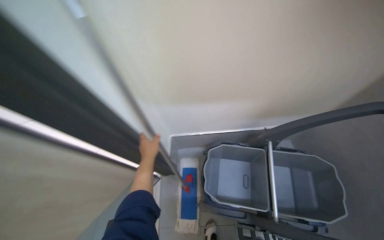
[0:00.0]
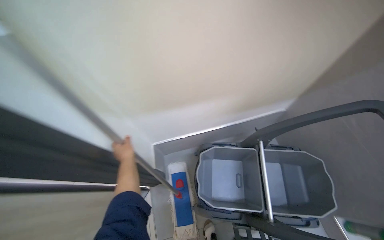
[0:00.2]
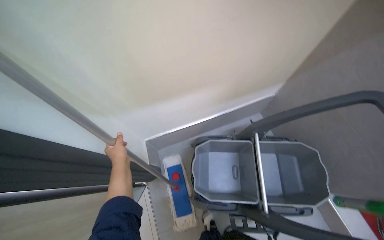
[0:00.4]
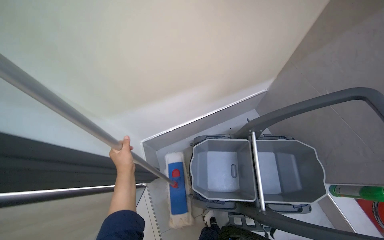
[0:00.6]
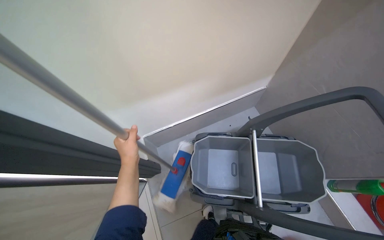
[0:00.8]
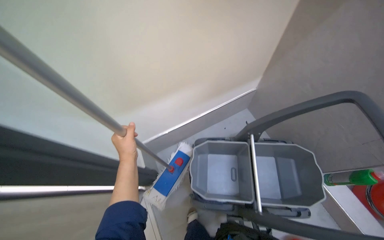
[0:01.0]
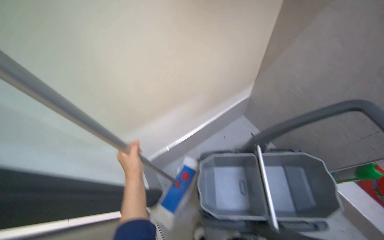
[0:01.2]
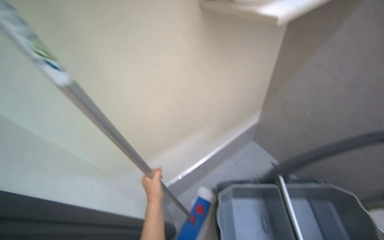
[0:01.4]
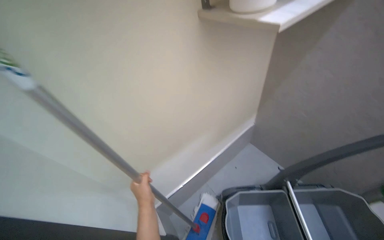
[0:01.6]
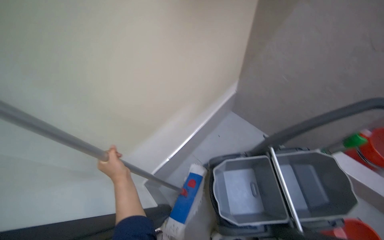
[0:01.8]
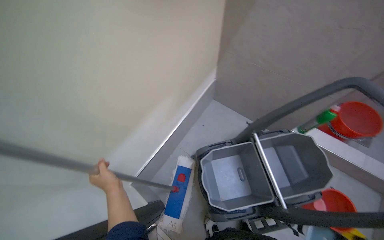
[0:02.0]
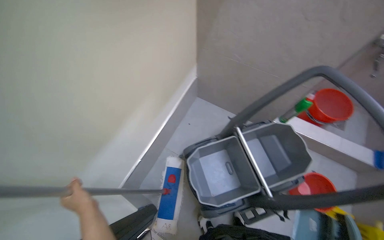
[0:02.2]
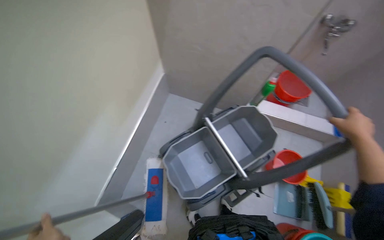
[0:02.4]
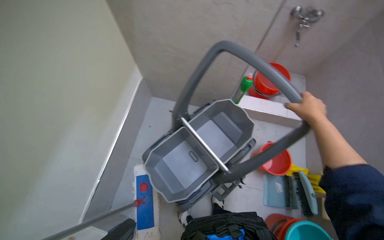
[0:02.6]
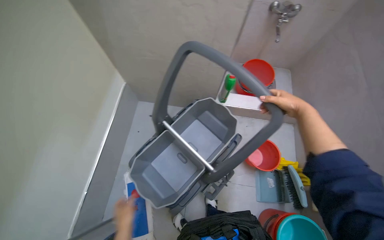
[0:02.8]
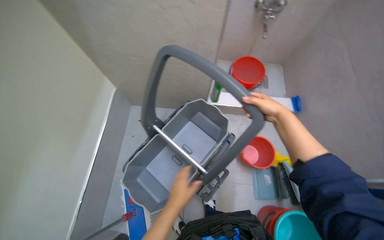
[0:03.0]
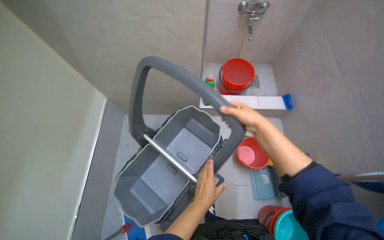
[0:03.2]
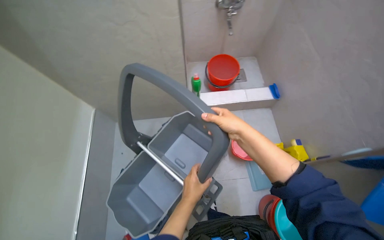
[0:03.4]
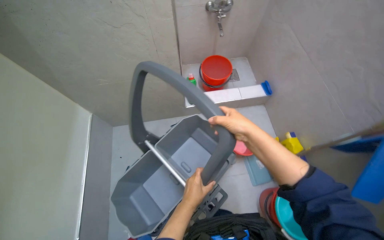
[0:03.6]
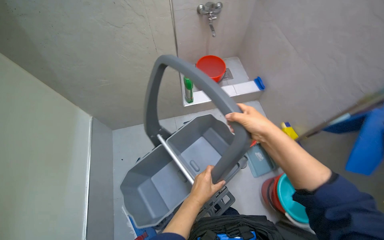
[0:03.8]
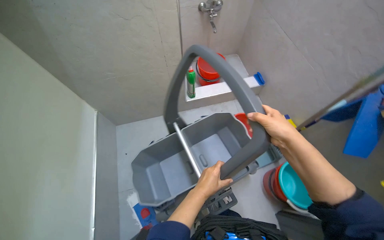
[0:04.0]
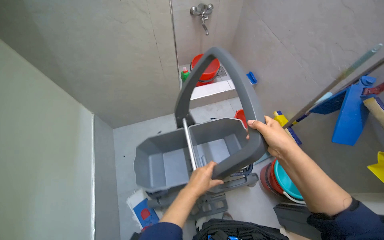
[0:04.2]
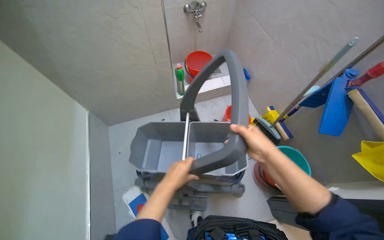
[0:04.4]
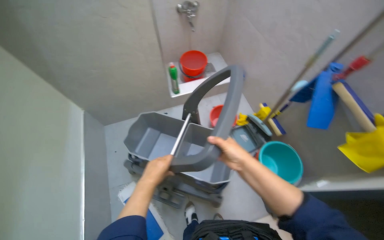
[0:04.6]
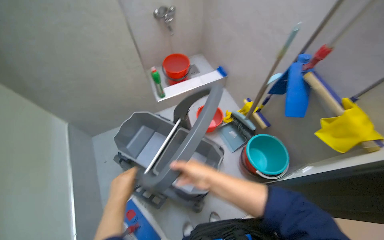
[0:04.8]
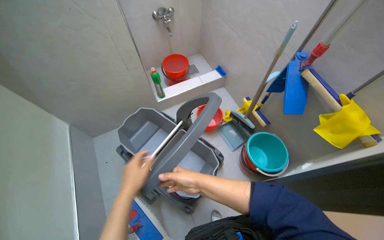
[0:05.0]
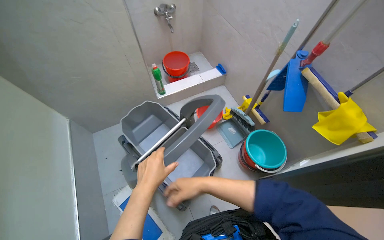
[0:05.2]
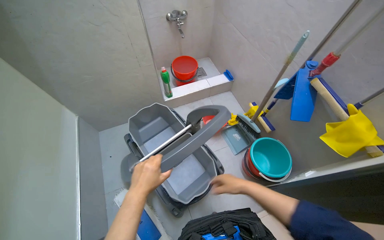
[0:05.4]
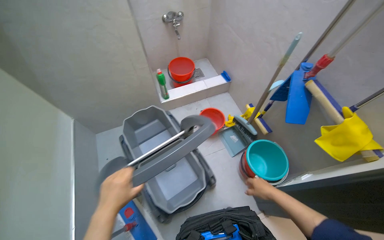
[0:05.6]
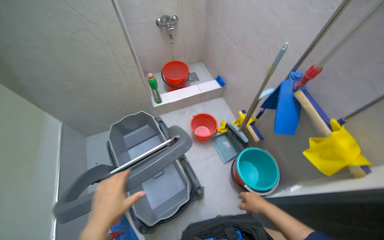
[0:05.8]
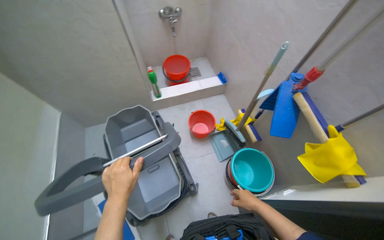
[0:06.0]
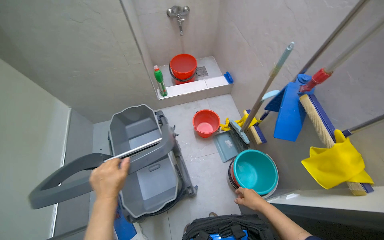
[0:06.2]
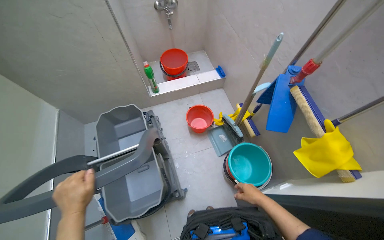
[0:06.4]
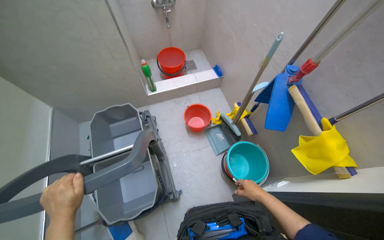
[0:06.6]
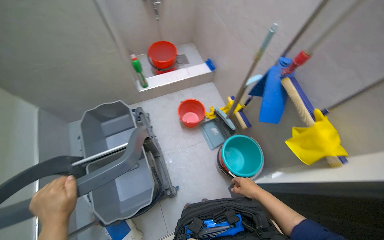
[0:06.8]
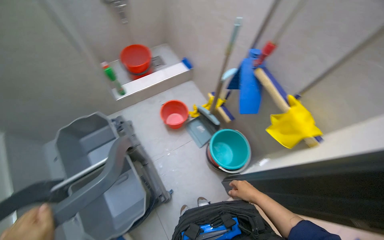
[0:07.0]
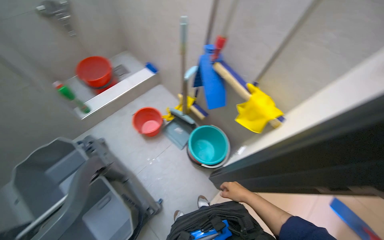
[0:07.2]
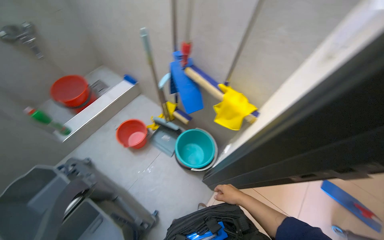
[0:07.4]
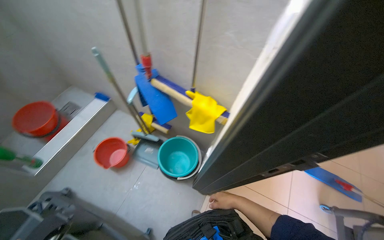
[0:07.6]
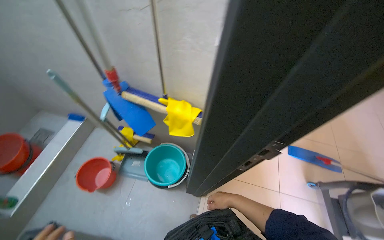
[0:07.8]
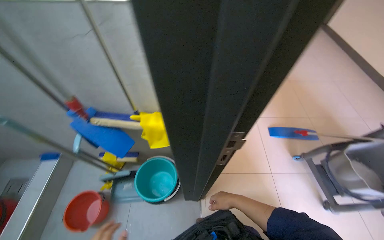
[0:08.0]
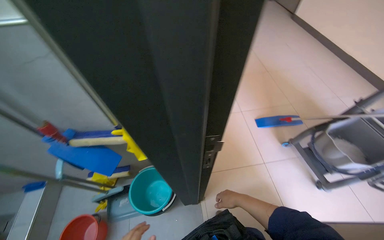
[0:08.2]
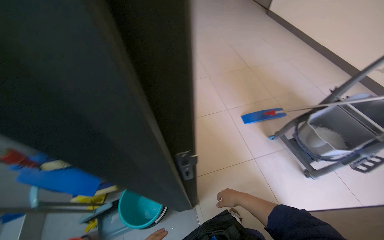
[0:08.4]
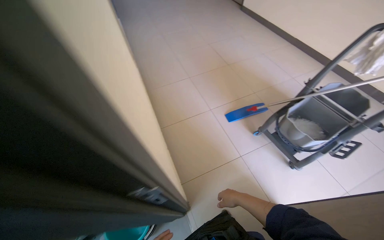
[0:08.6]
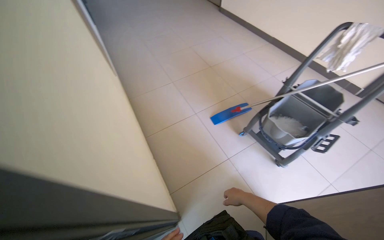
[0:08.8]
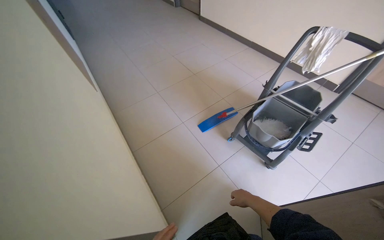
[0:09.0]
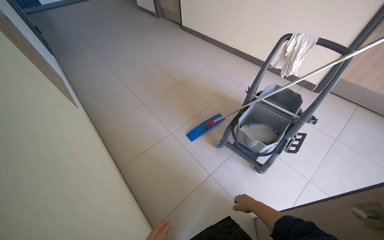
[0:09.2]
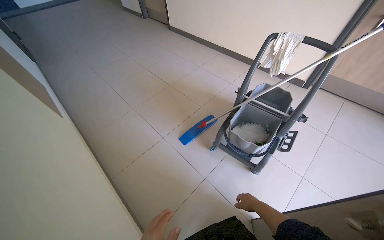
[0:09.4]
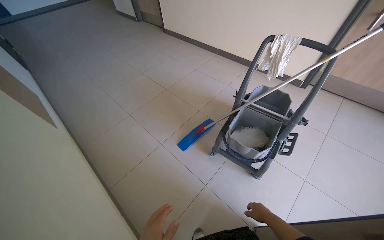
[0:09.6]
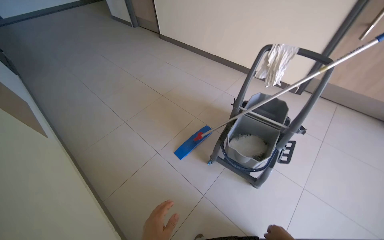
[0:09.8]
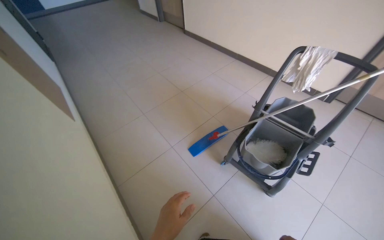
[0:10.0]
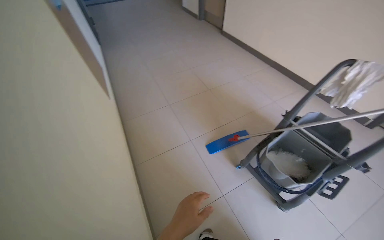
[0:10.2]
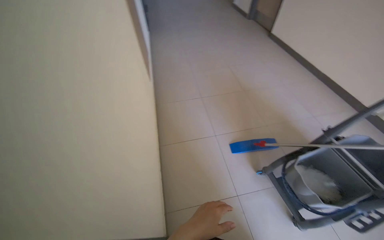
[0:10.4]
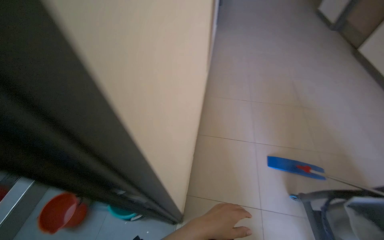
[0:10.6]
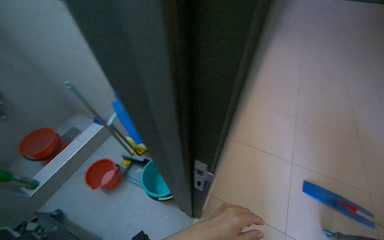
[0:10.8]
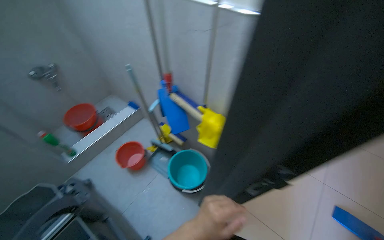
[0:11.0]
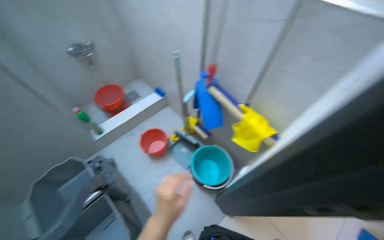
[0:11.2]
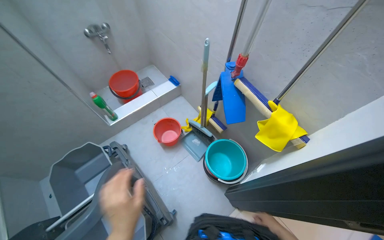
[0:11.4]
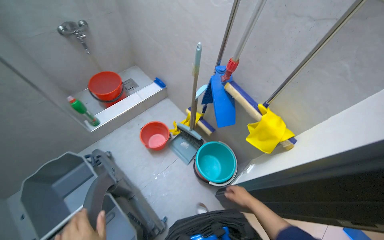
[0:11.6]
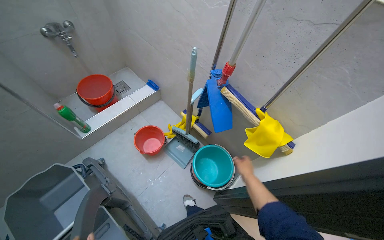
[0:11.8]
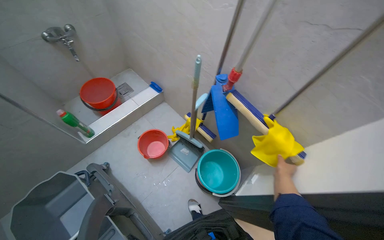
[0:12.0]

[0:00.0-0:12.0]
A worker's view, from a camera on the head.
Job: preparing cleaning supplies.
The whole recording: Preparing cleaning supplies and equipment. The worker retrieves cleaning solution, pours it into buckets, organizes cleaning tools, and prepares the cleaning cart.
0:00.0 to 0:01.6: The view tilts approximately 15 degrees upward.
0:01.6 to 0:03.0: The head turns to the right by about 45 degrees. The camera pitches downward, by about 15 degrees.
0:03.0 to 0:04.4: The right hand goes about 40 cm down the picture and nearer to the camera.
0:04.4 to 0:06.0: The left hand heads nearer to the camera, covering some 10 cm; the right hand travels down the picture and farther from the camera by some 20 cm, and reaches about 10 cm to the left, then returns.
0:06.0 to 0:07.6: The wearer looks approximately 45 degrees further to the right.
0:07.6 to 0:09.0: The wearer moves roughly 40 cm. The head turns to the right by about 60 degrees.
0:09.0 to 0:10.4: The wearer looks about 25 degrees further to the left.
0:10.4 to 0:12.0: The camera travels some 70 cm. The head rotates roughly 55 degrees to the left. The view tips downward by about 10 degrees.

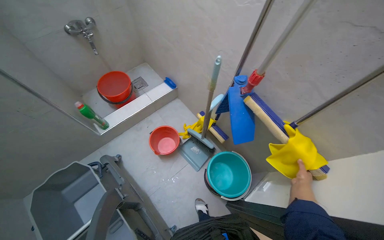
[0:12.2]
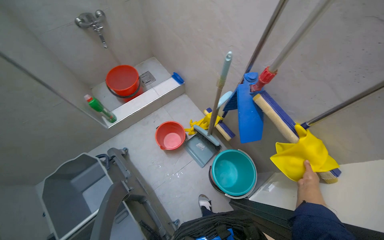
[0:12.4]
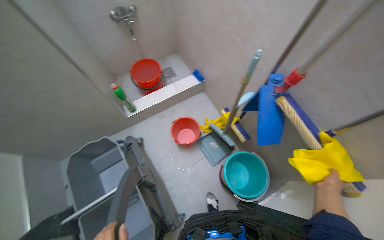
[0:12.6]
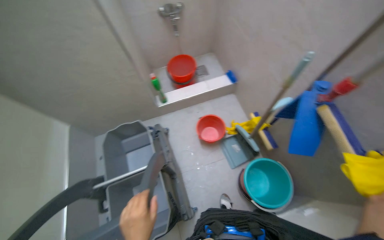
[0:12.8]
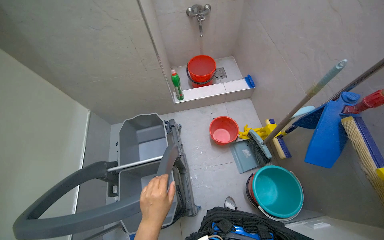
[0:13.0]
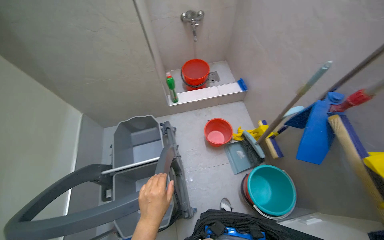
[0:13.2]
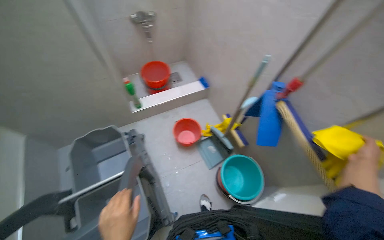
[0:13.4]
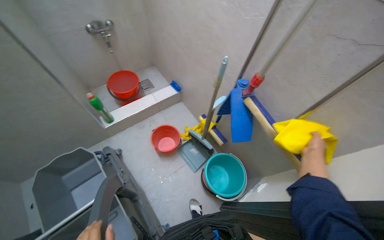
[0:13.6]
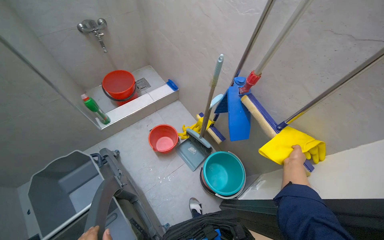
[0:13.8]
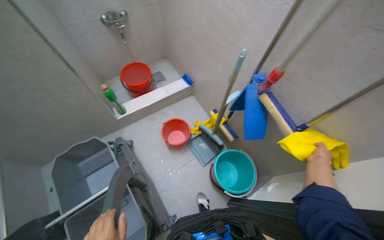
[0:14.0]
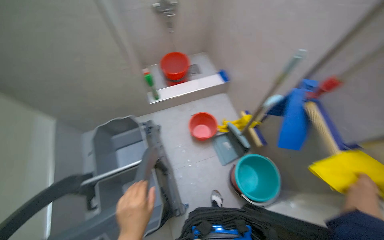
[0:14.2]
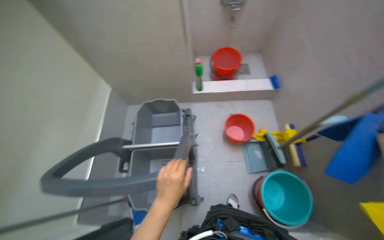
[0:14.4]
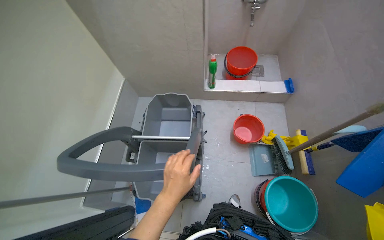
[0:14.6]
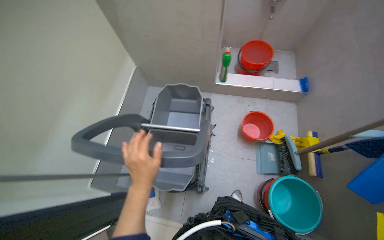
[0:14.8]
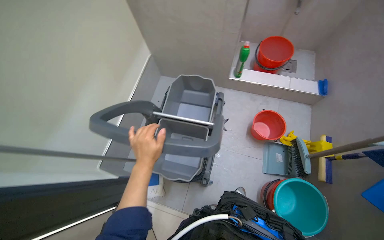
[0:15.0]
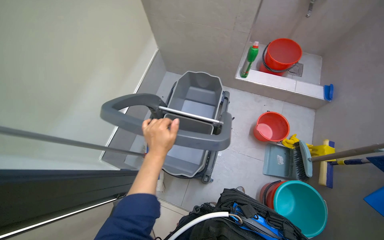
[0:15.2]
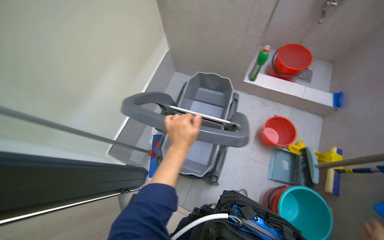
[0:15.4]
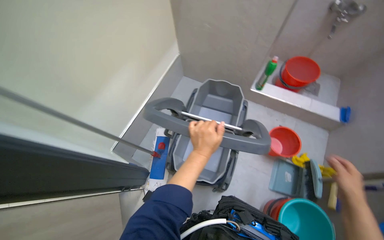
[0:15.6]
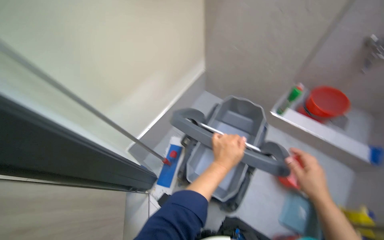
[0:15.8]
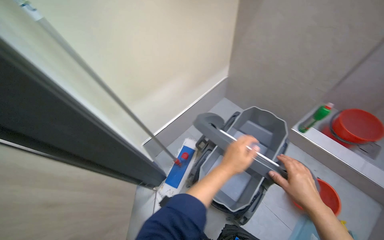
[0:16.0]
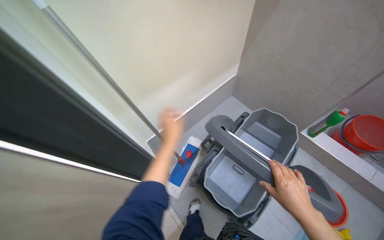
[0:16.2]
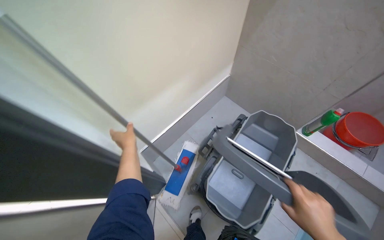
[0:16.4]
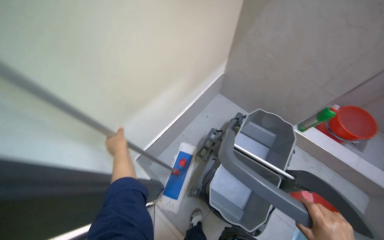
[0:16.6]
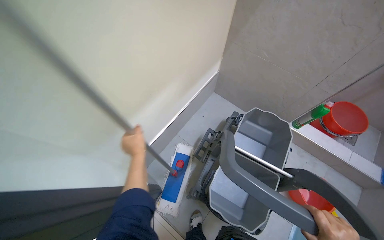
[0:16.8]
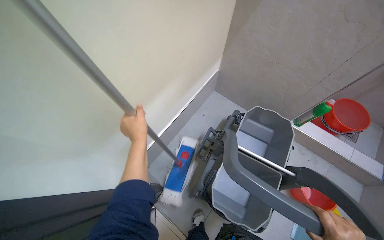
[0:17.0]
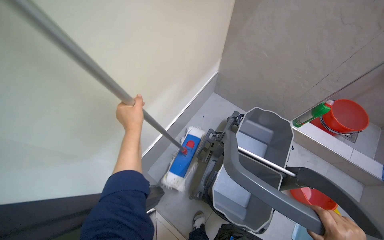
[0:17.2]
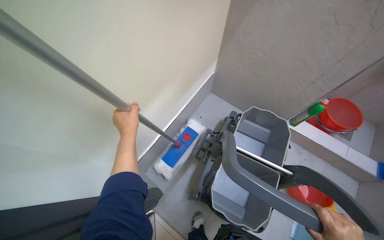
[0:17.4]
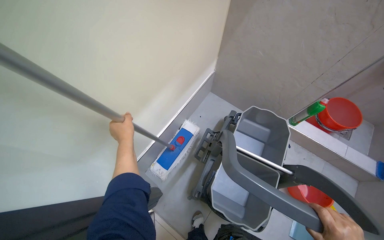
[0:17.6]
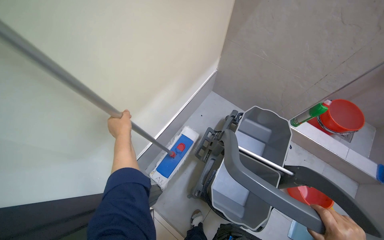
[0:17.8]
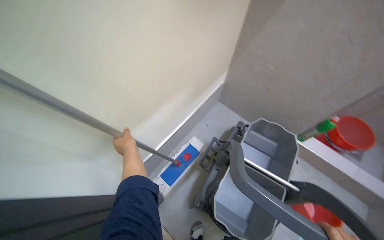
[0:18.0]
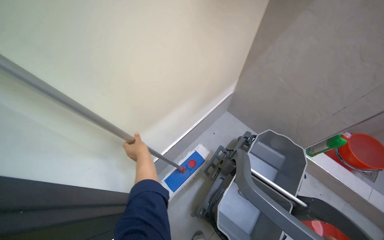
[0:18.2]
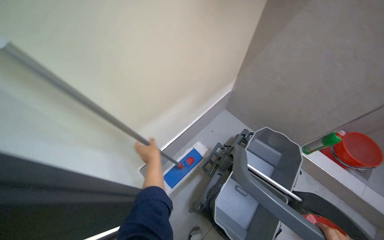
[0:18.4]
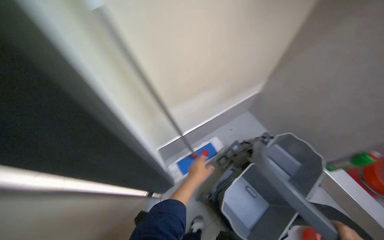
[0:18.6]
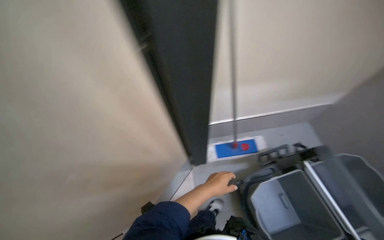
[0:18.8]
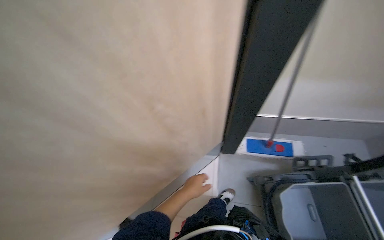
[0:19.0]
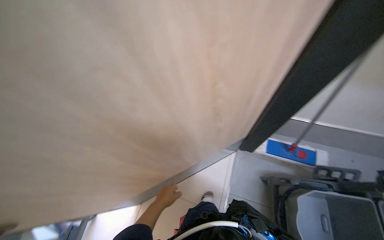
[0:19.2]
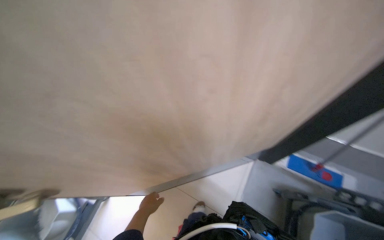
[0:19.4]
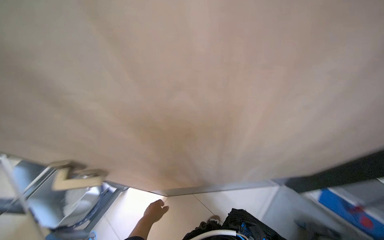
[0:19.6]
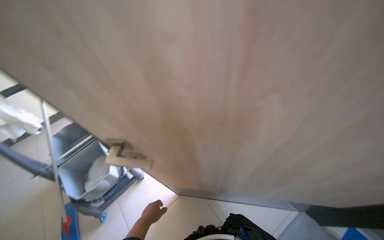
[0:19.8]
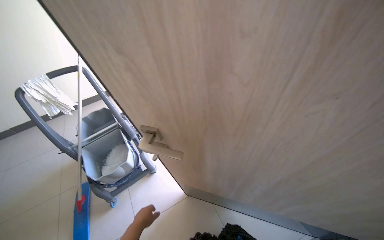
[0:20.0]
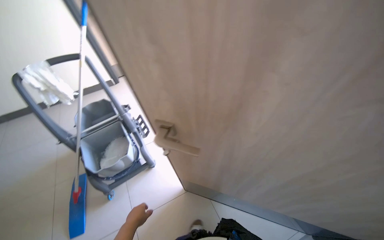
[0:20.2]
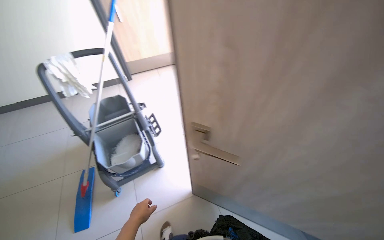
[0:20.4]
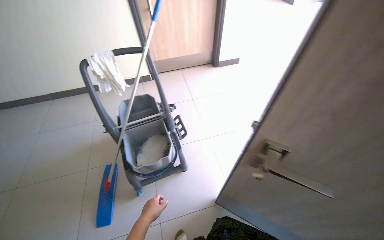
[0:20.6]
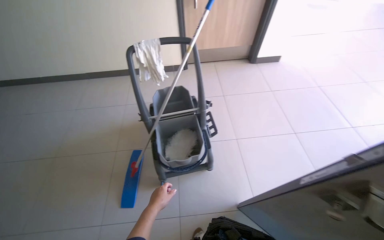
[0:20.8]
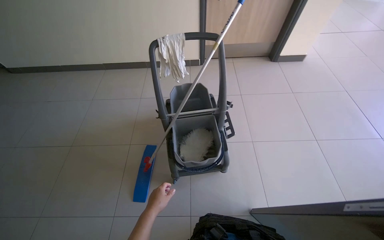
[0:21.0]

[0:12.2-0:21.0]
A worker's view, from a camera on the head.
Job: preparing cleaning supplies.
The whole recording: Preparing cleaning supplies and equipment. The worker retrieves cleaning solution, pours it into buckets, organizes cleaning tools, and prepares the cleaning cart.
0:13.6 to 0:15.2: The head rotates roughly 55 degrees to the left.
0:18.0 to 0:19.6: The wearer moves approximately 60 cm. The head turns to the left by roughly 90 degrees.
0:19.6 to 0:21.0: The camera is carried roughly 60 cm. The head turns to the left by about 50 degrees.
